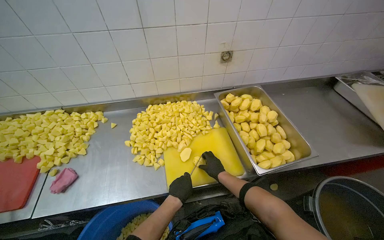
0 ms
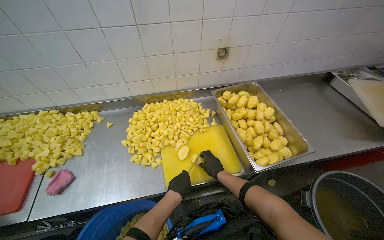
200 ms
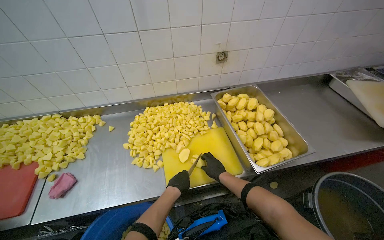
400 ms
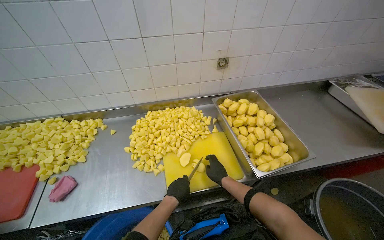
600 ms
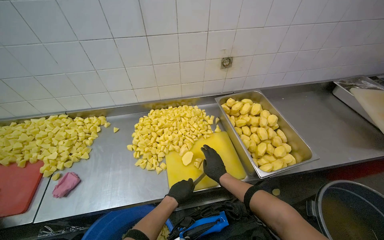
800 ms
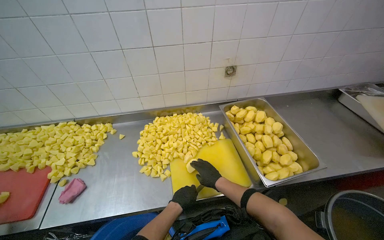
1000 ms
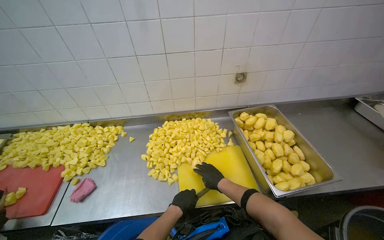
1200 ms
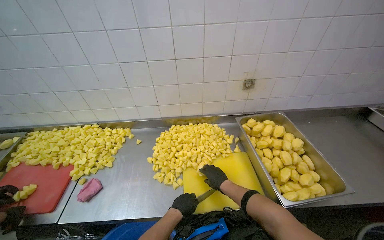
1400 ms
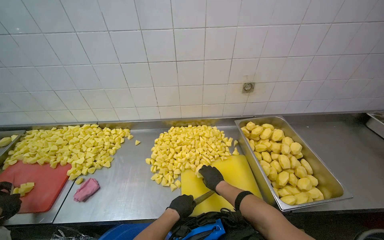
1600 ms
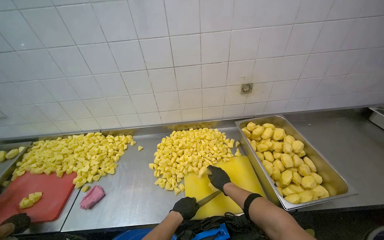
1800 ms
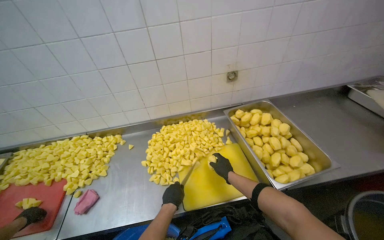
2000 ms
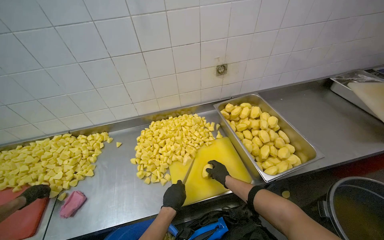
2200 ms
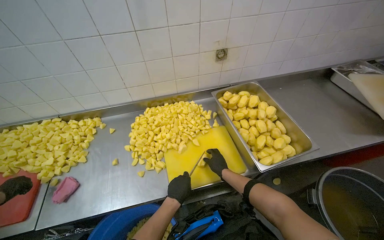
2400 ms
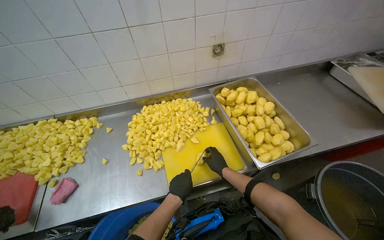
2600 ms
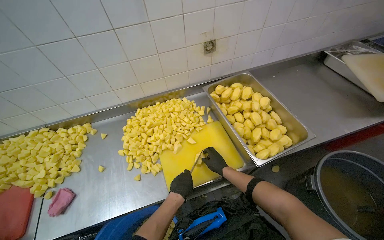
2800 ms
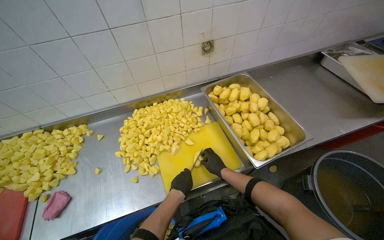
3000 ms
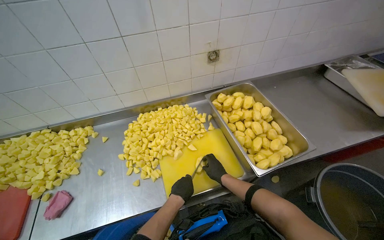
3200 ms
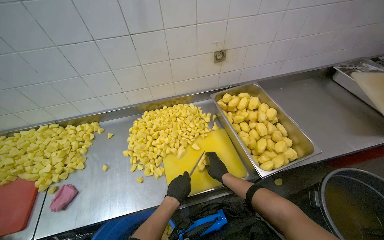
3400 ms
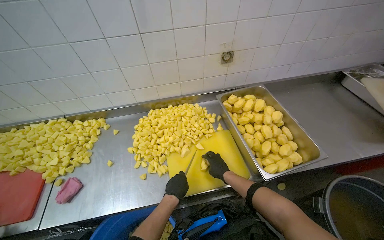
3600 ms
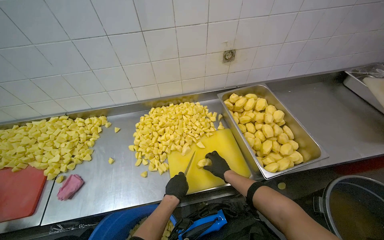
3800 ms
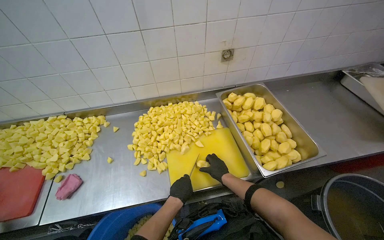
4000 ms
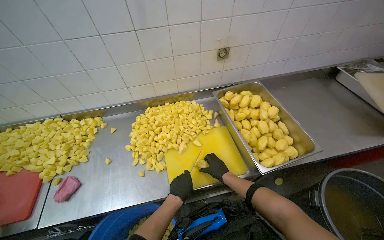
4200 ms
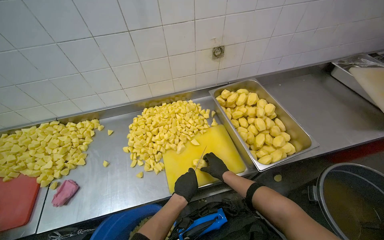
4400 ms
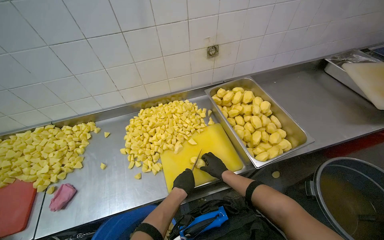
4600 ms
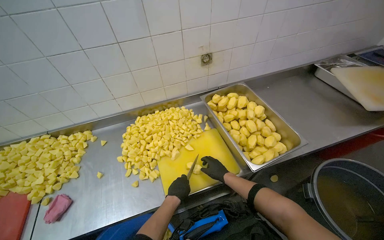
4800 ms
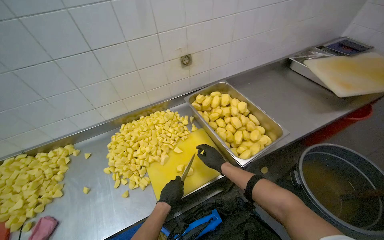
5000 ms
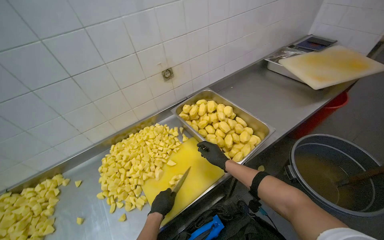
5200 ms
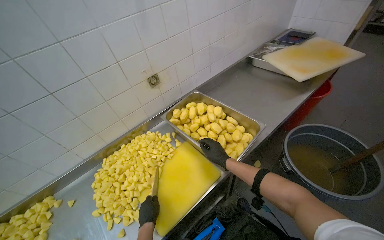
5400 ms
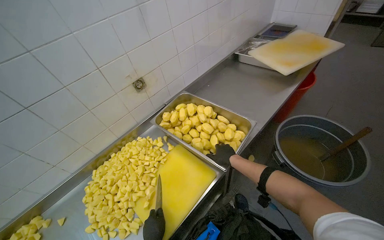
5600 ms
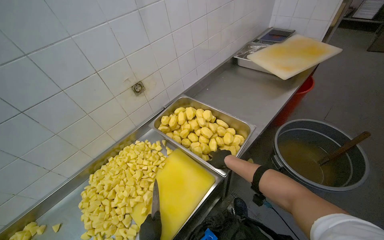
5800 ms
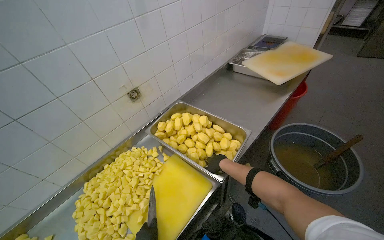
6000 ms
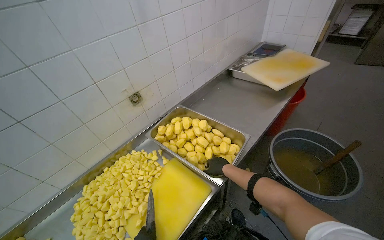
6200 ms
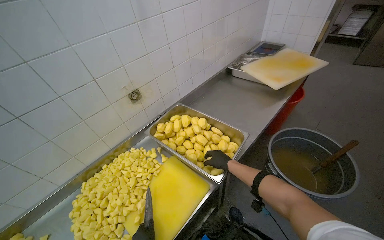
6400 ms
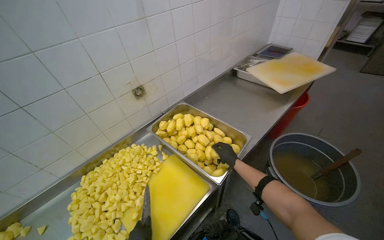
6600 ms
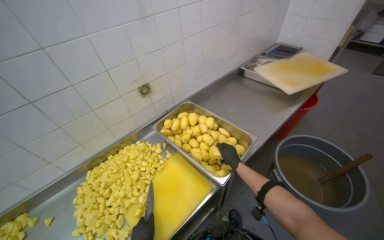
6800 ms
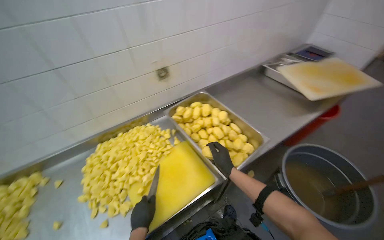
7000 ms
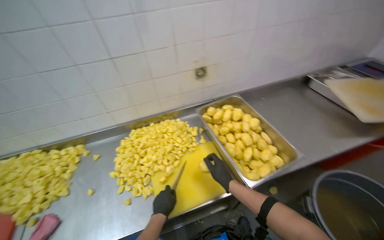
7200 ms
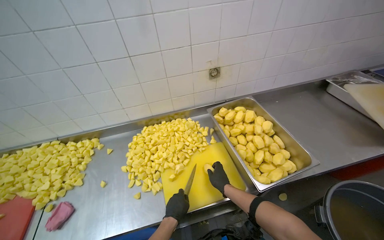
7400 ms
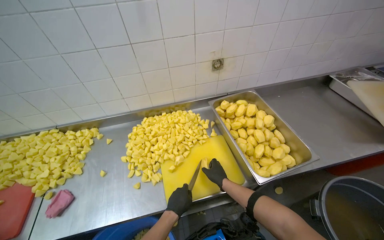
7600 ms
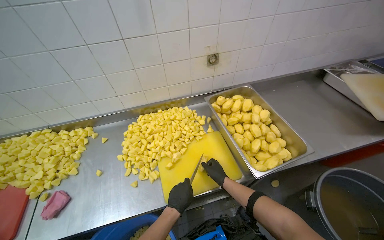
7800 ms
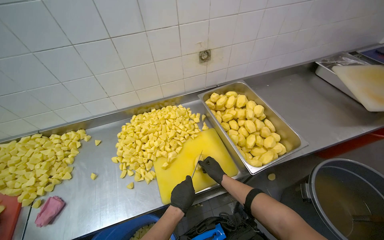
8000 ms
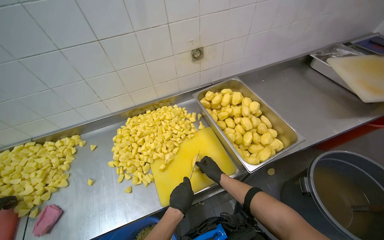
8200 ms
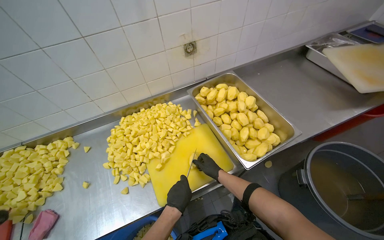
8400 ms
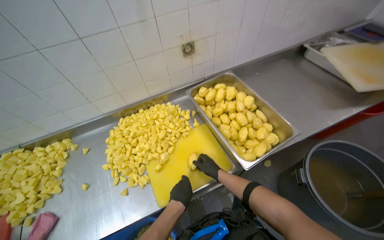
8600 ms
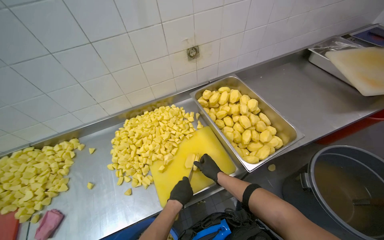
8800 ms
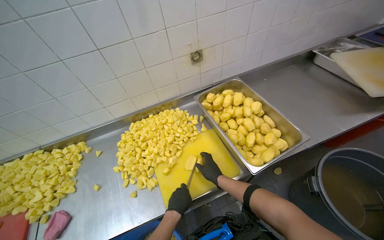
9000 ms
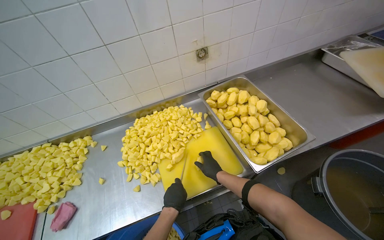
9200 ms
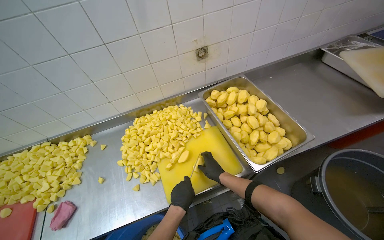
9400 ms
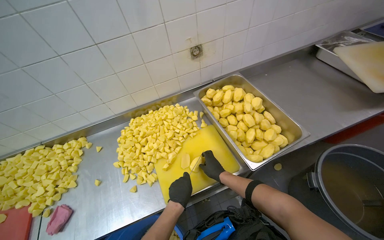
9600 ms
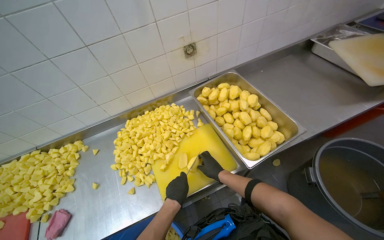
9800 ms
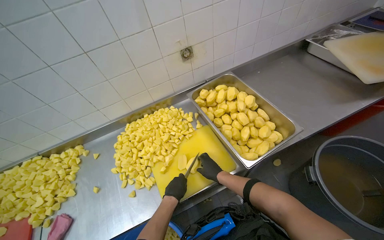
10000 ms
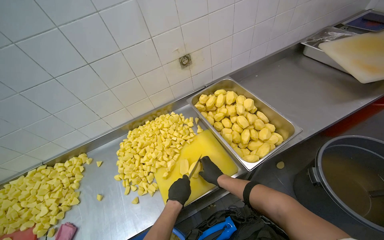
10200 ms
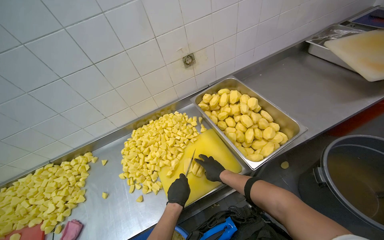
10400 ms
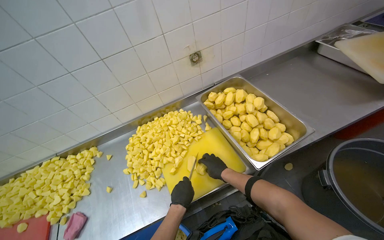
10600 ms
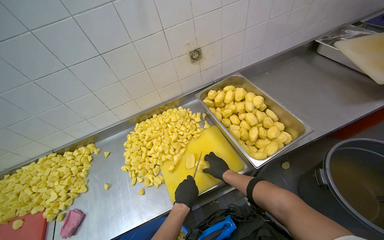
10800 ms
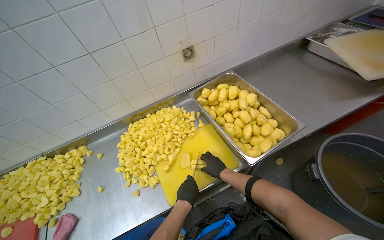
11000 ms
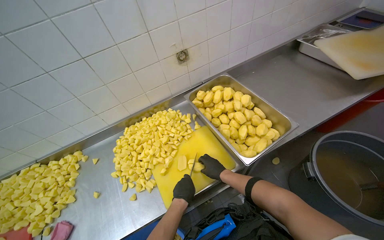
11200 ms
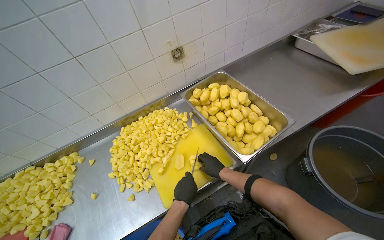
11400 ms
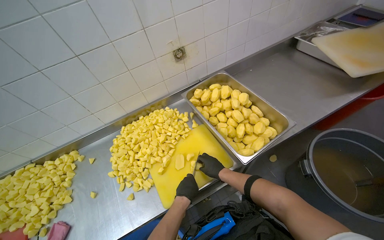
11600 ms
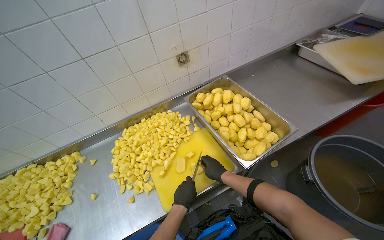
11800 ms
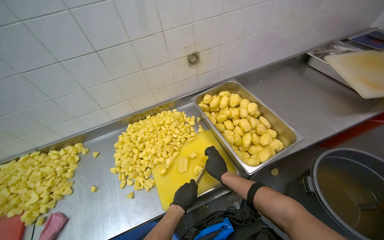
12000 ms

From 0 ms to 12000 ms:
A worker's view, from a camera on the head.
Job: preparing food.
The whole recording: Cutting peeled potatoes into cubes. The worker continues cutting peeled potatoes into cubes on a yellow cutting board.
From 1600 ms to 3000 ms: The camera pitches downward, by roughly 15 degrees. The right hand travels farther from the camera by approximately 10 cm.
From 3000 ms to 4400 ms: The hands are busy where they are.
From 4400 ms to 6000 ms: The head turns to the right by approximately 30 degrees. The right hand is displaced up the picture by approximately 15 cm.
From 6000 ms to 7600 ms: The wearer looks roughly 35 degrees further to the left.
From 7600 ms to 10400 ms: The hands work in one place, with small movements.
From 10400 ms to 12000 ms: The hands stay close to where they were, moving slightly.

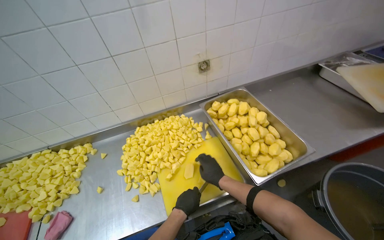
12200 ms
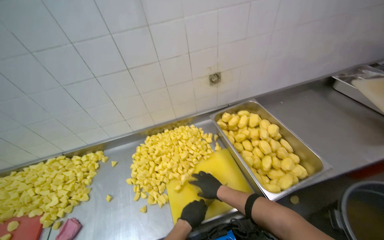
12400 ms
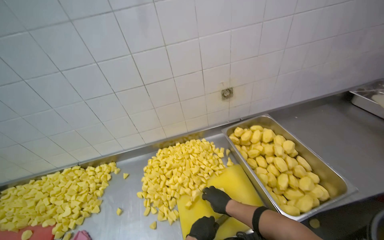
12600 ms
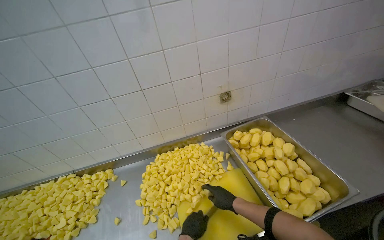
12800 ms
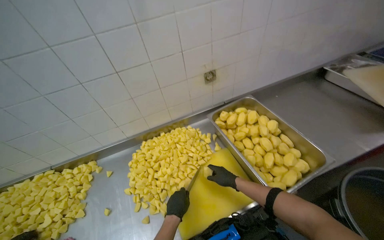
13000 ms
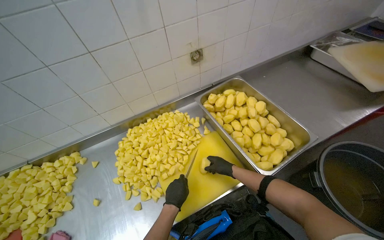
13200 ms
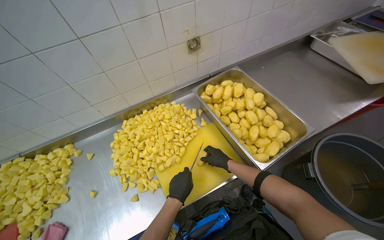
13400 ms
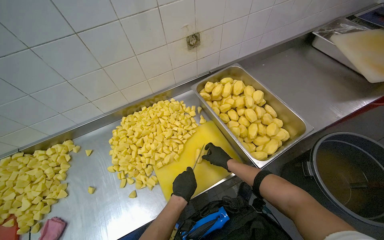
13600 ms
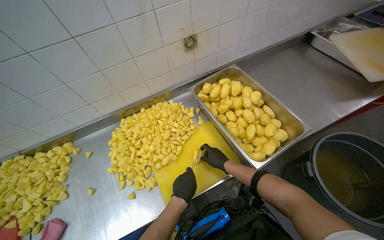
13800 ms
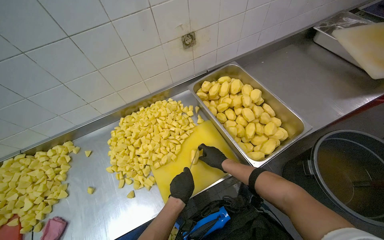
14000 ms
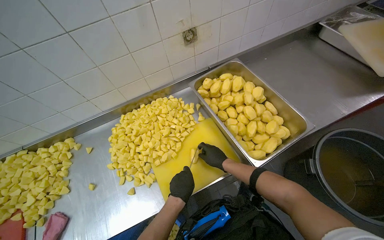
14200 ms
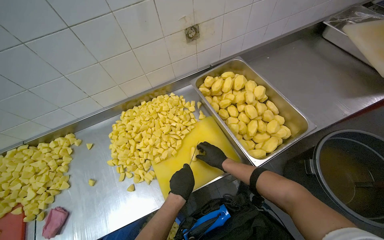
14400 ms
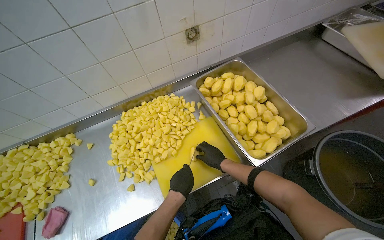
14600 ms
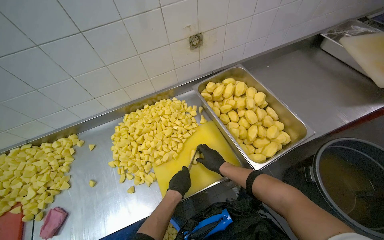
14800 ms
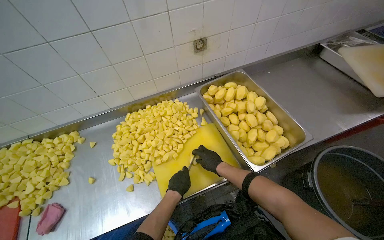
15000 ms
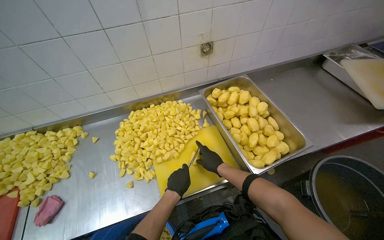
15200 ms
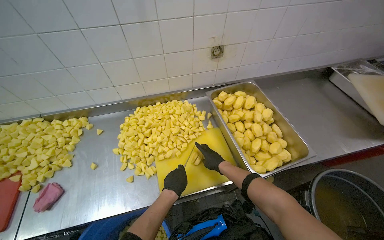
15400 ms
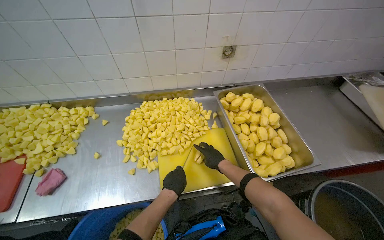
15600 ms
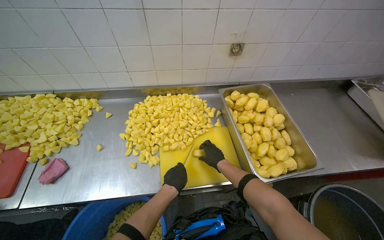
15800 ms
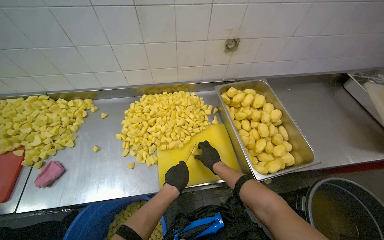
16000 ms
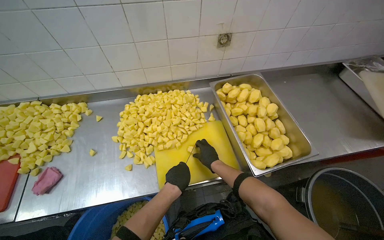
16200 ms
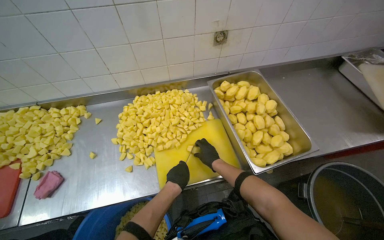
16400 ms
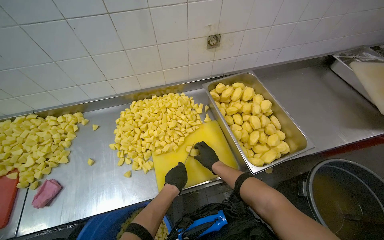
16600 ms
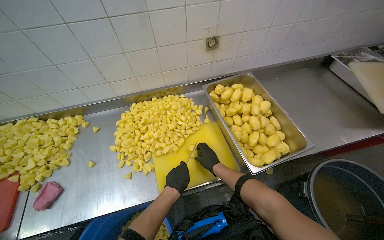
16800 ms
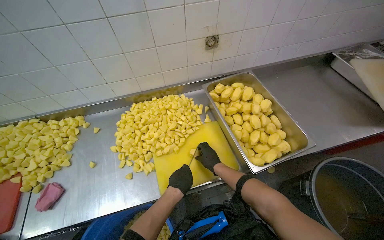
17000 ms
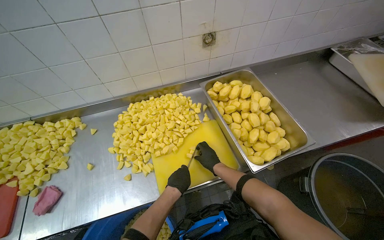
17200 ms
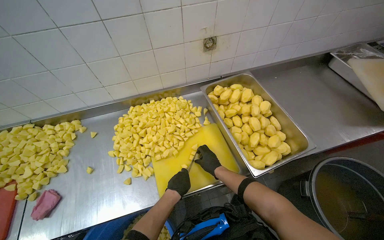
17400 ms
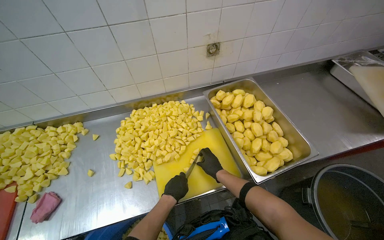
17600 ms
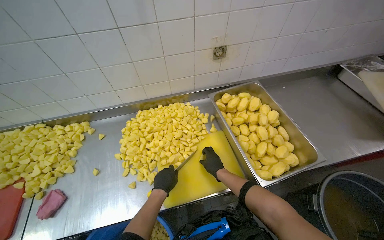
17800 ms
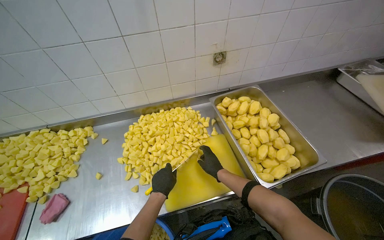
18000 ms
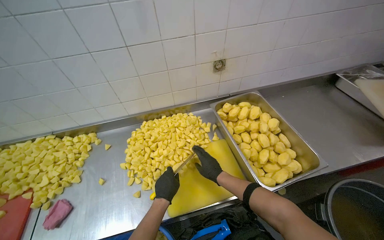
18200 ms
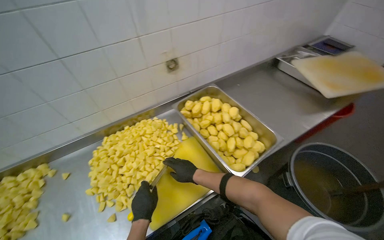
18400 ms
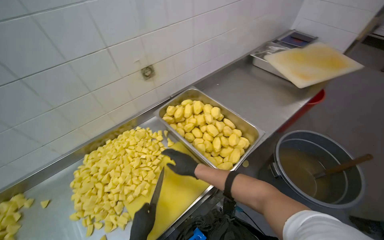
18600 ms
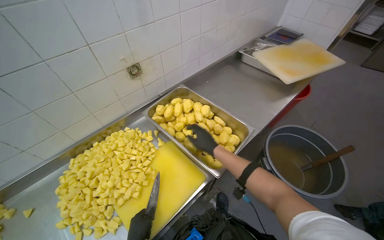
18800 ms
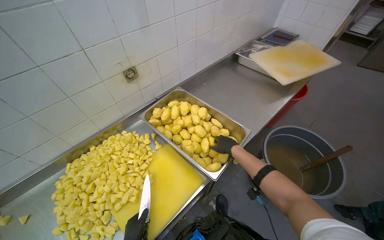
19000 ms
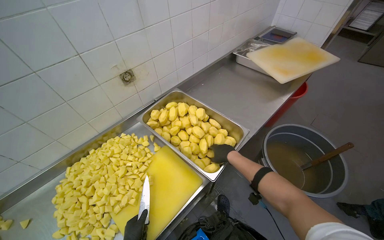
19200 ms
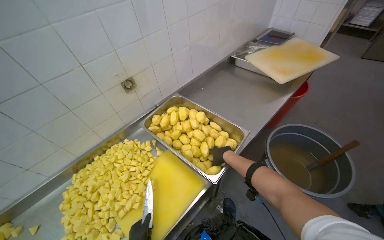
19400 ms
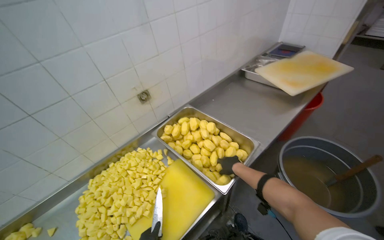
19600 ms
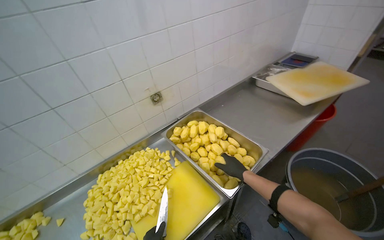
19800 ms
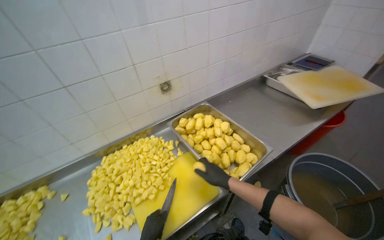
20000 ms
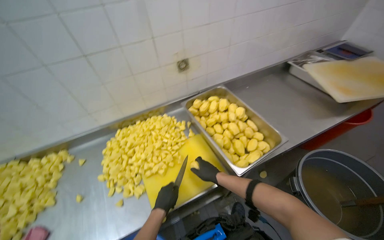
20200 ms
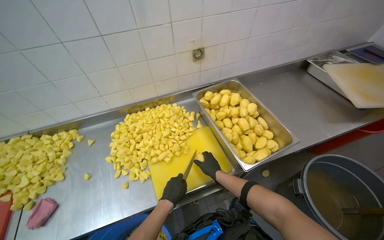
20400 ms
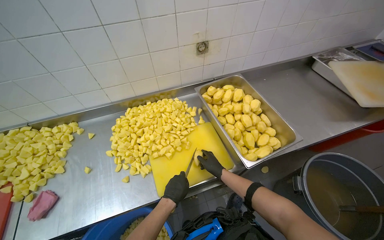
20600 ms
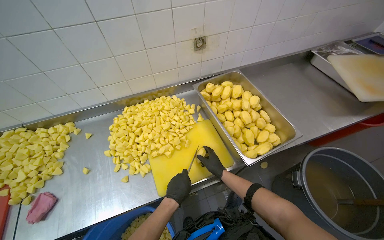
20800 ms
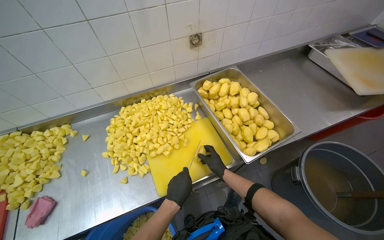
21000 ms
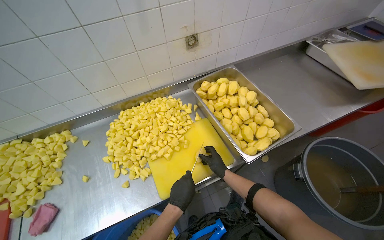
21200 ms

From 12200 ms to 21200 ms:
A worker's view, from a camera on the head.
Job: preparing food.
The whole recording: Cutting peeled potatoes into cubes. The worker continues cutting peeled potatoes into cubes on a yellow cutting board.
From 12200 ms to 13800 ms: The right hand travels farther from the camera by roughly 10 cm.
From 13800 ms to 15200 ms: The hands are busy where they are.
From 15200 ms to 18200 ms: The hands are busy where they are.
From 19800 ms to 21200 ms: The camera pitches downward, by approximately 15 degrees. The right hand is displaced to the left and farther from the camera by some 20 cm.
